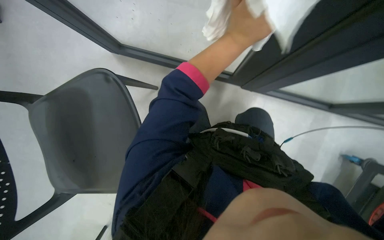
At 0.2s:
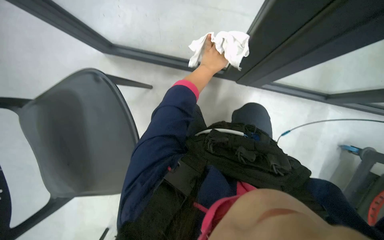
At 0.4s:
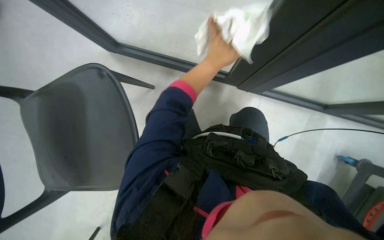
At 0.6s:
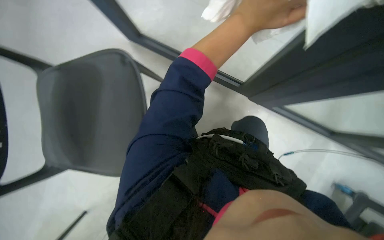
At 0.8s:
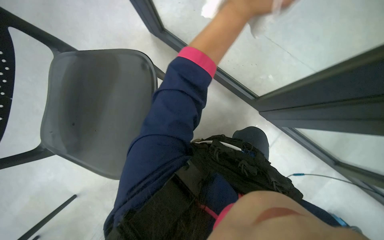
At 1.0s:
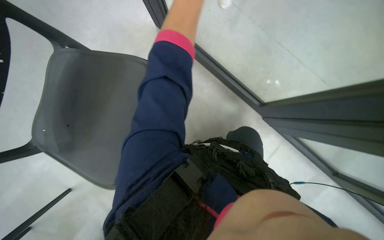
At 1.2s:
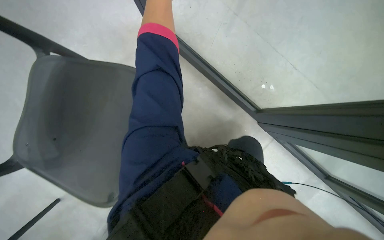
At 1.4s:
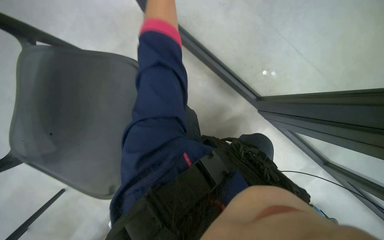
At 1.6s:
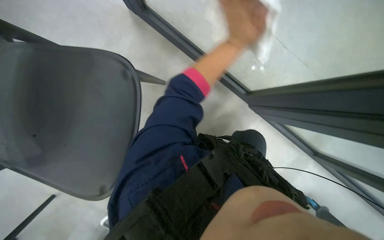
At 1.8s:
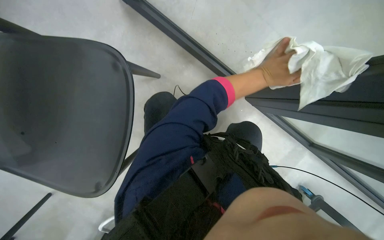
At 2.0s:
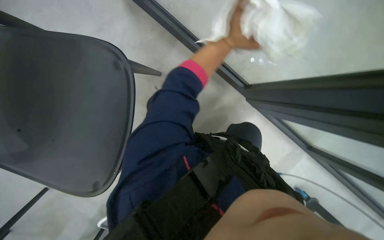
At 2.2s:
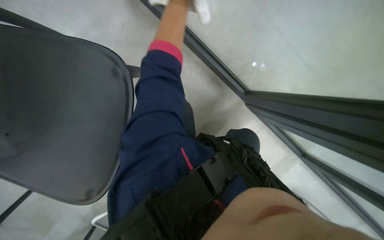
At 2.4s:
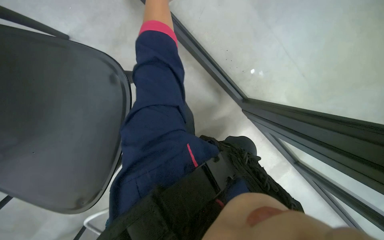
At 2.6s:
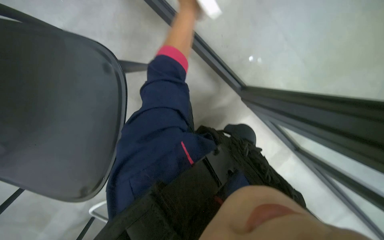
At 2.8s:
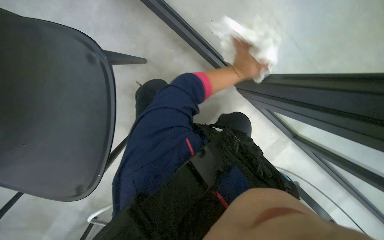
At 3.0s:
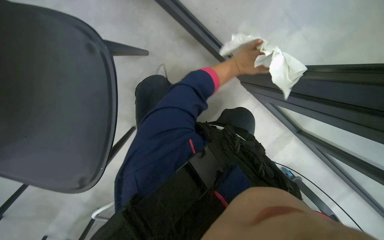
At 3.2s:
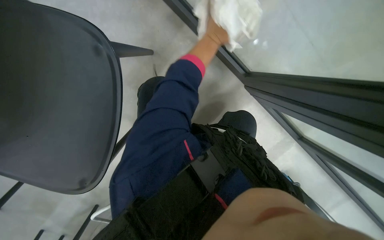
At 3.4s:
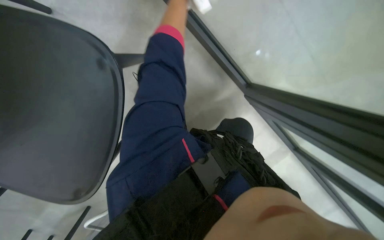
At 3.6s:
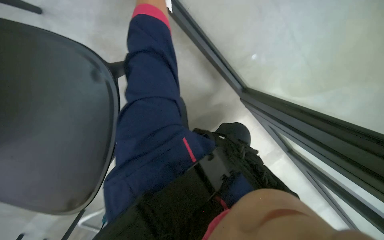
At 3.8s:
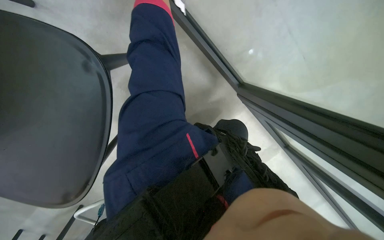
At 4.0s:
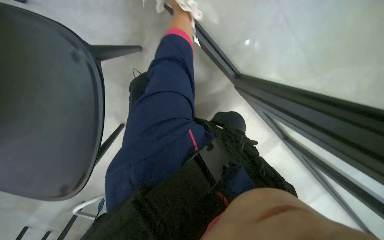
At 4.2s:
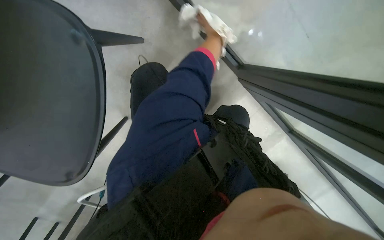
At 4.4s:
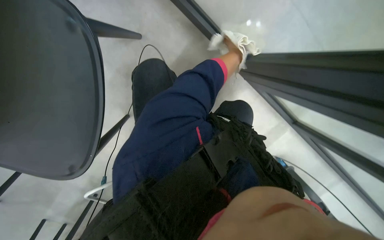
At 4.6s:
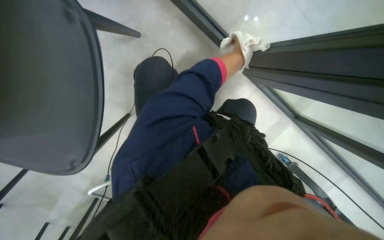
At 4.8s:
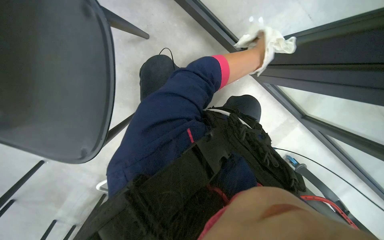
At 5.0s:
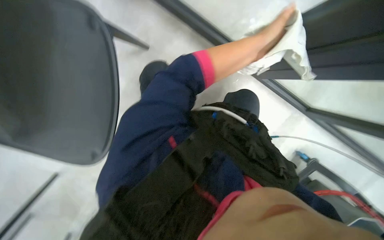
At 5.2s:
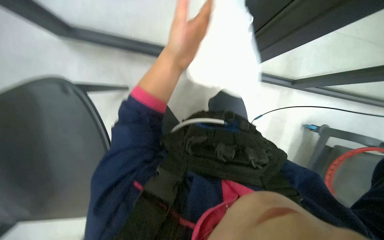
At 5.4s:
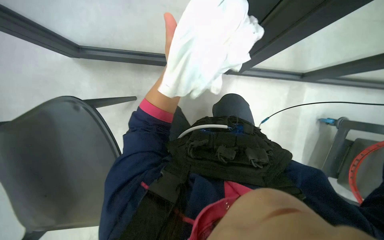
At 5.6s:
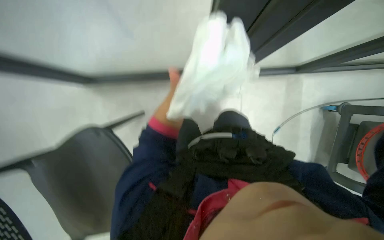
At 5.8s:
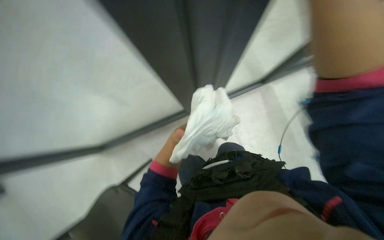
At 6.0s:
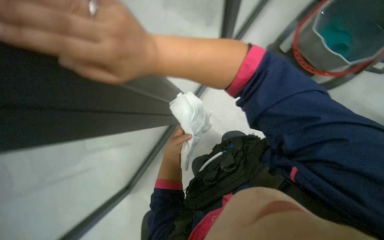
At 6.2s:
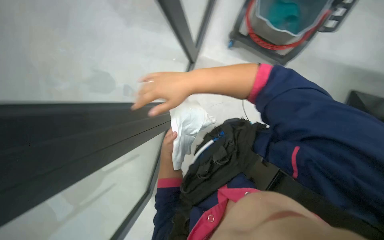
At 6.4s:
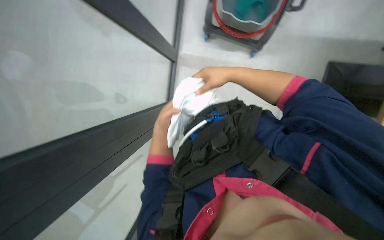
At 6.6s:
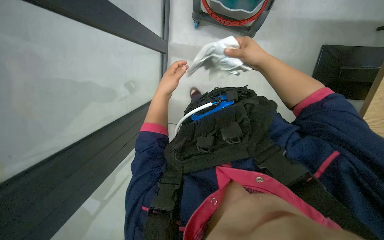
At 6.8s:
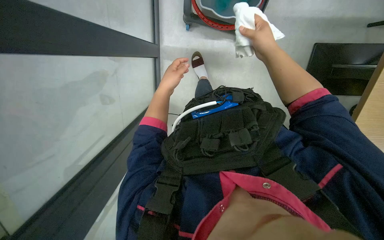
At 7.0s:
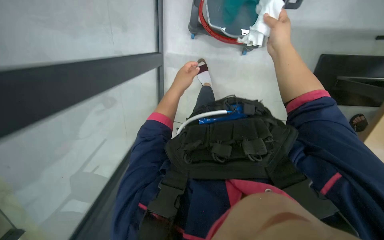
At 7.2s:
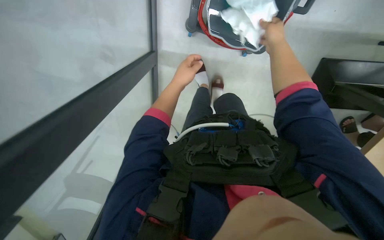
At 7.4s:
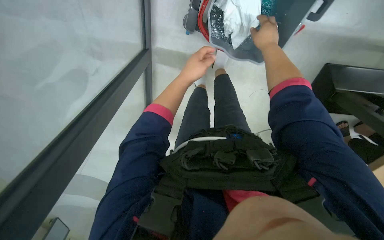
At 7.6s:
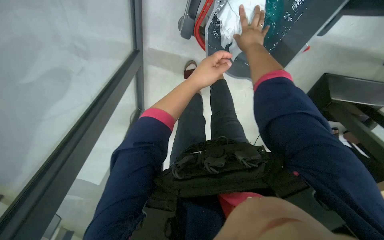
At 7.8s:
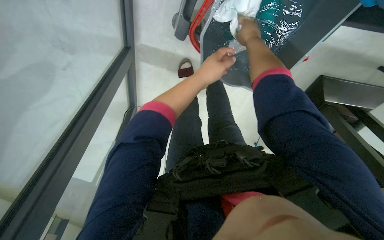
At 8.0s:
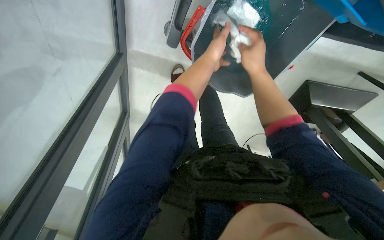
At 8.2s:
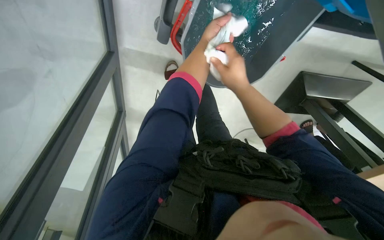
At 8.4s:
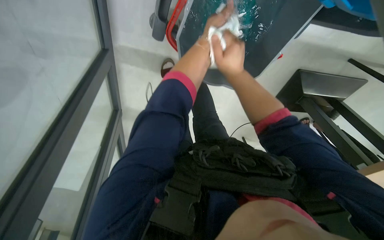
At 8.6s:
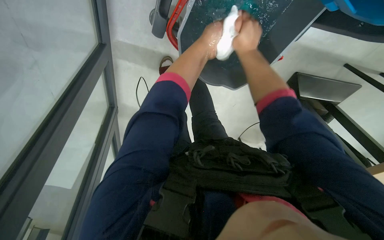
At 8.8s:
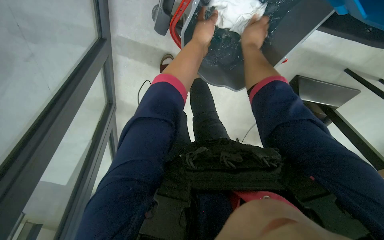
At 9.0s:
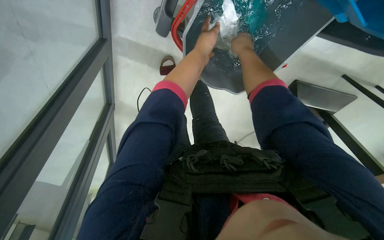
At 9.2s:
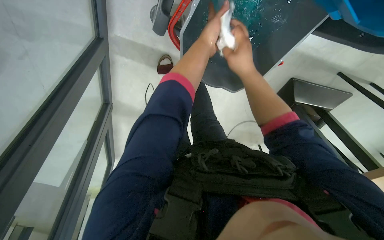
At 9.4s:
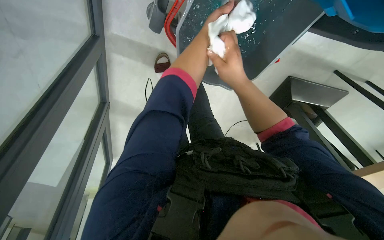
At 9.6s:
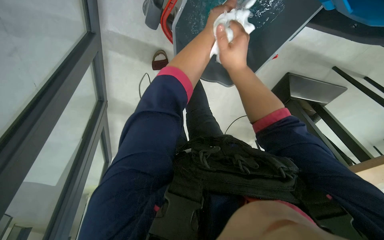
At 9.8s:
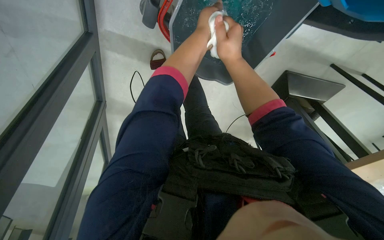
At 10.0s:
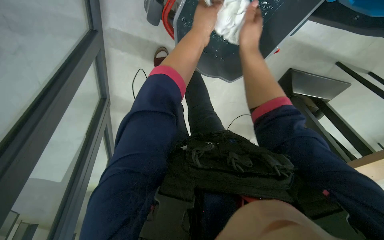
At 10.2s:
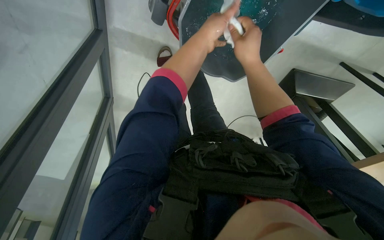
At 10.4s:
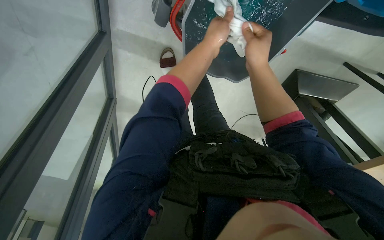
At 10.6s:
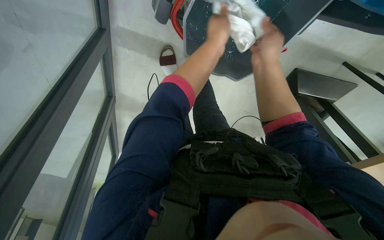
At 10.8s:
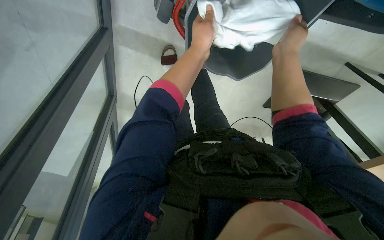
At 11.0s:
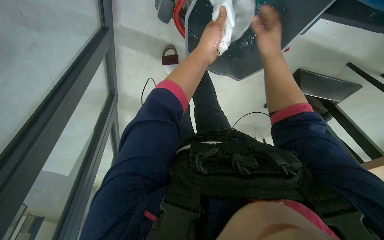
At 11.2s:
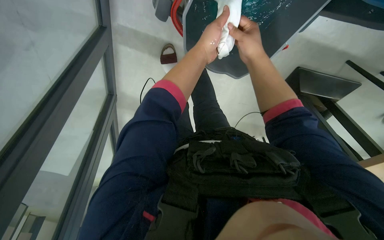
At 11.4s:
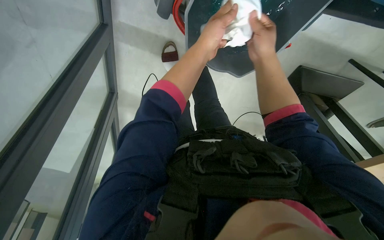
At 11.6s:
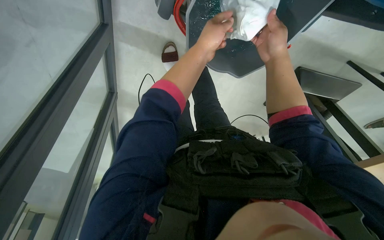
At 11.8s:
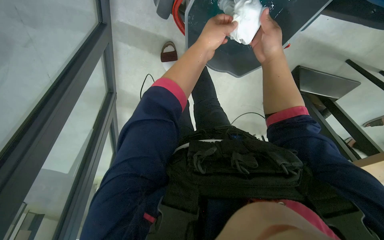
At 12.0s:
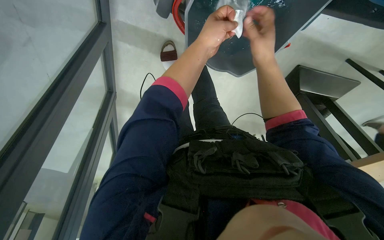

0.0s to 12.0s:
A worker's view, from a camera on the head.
Job: cleaning windows.
The whole recording: Cleaning glass partition. The worker wrings a cloth, then uses it and a spray bottle to clean the glass partition and nearby chairs.
4.4s to 6.0s: The view tilts some 15 degrees upward. The scene rotates counterclockwise by some 50 degrees.
6.0s to 7.6s: The right hand moves to the right, up the picture and farther from the camera, approximately 40 cm.
7.6s to 9.0s: The right hand goes down the picture and returns, about 15 cm each way.
9.0s to 10.4s: The right hand travels down the picture and nearer to the camera by some 15 cm.

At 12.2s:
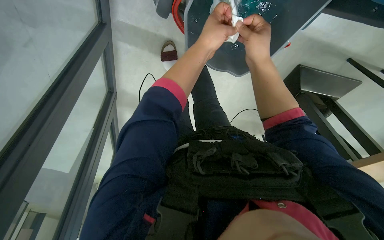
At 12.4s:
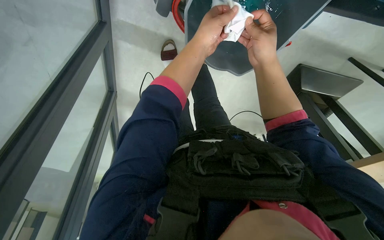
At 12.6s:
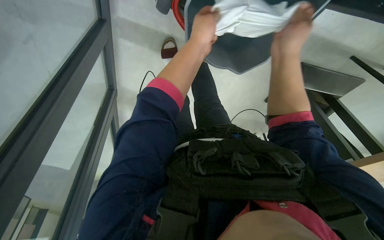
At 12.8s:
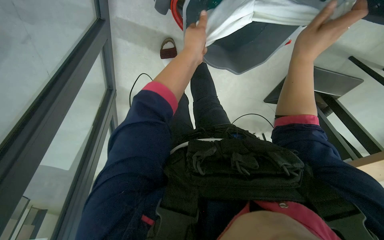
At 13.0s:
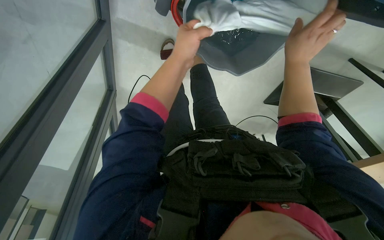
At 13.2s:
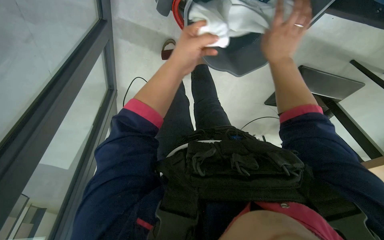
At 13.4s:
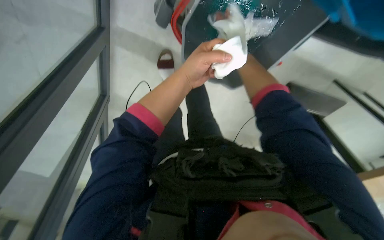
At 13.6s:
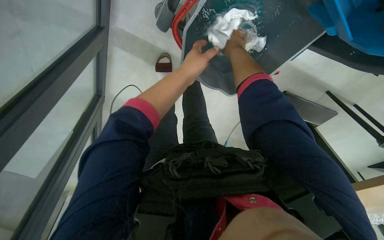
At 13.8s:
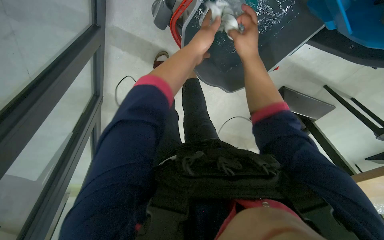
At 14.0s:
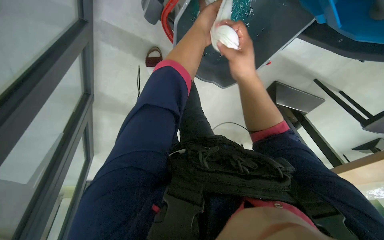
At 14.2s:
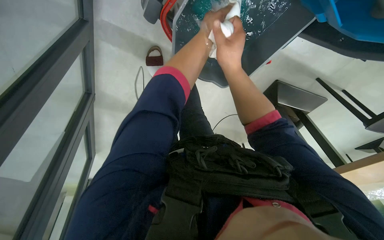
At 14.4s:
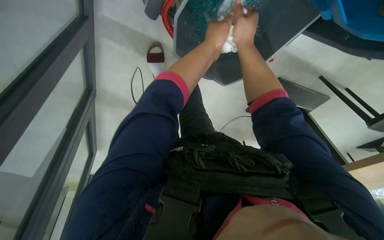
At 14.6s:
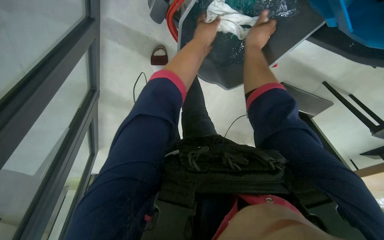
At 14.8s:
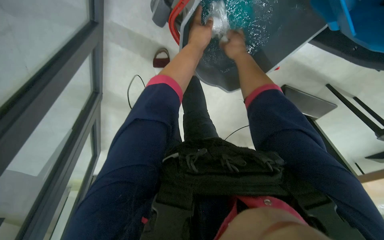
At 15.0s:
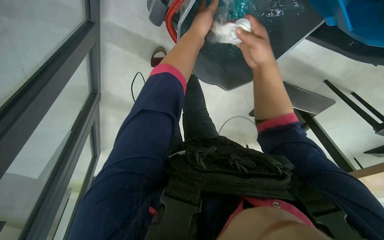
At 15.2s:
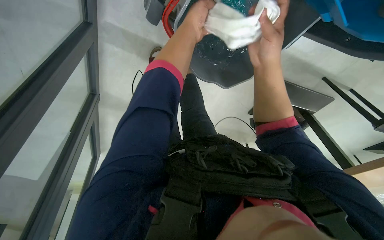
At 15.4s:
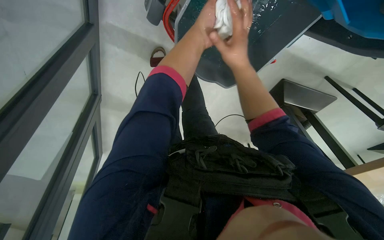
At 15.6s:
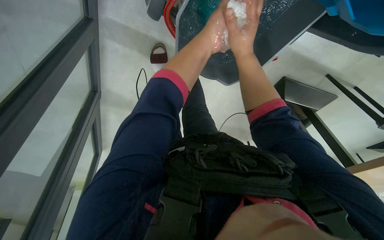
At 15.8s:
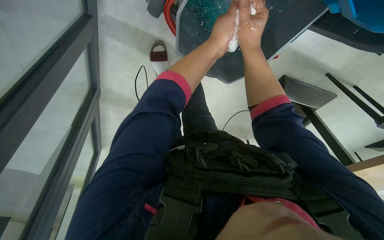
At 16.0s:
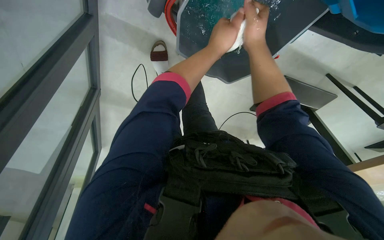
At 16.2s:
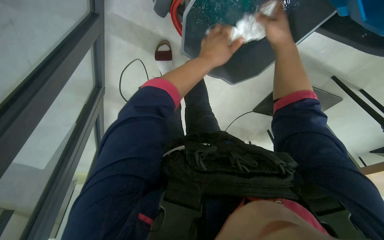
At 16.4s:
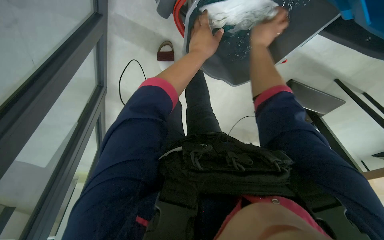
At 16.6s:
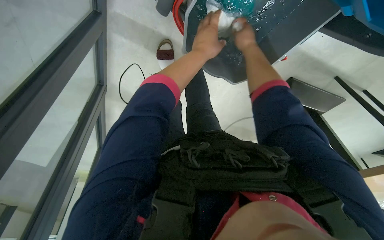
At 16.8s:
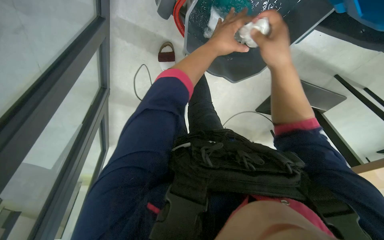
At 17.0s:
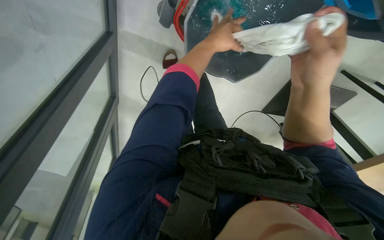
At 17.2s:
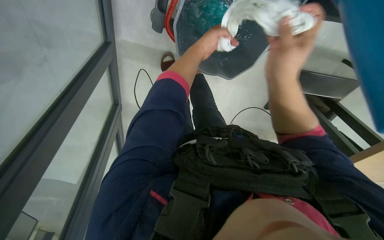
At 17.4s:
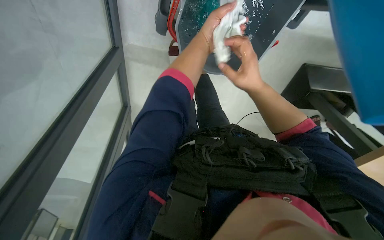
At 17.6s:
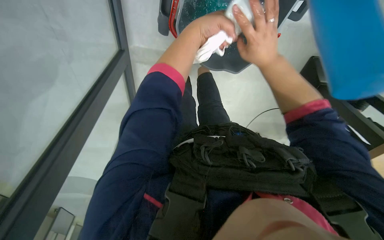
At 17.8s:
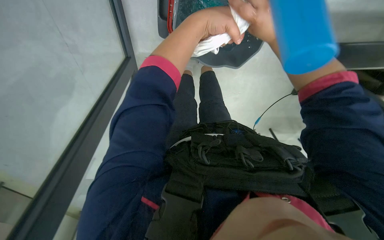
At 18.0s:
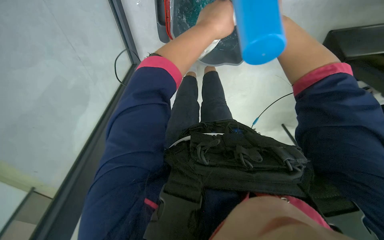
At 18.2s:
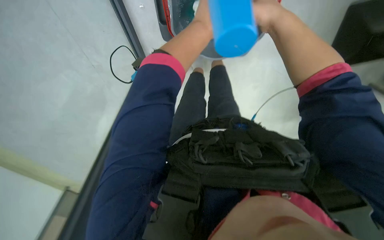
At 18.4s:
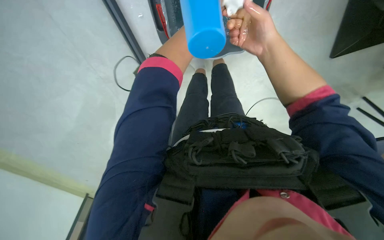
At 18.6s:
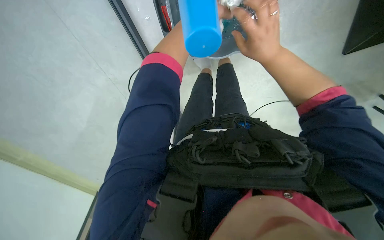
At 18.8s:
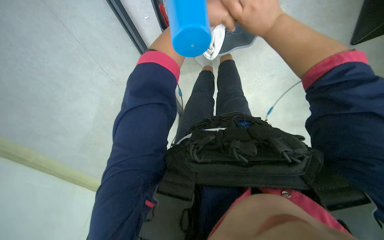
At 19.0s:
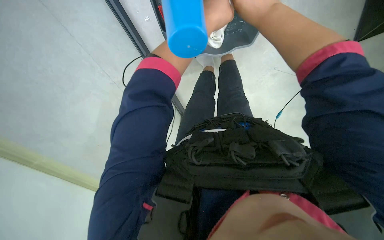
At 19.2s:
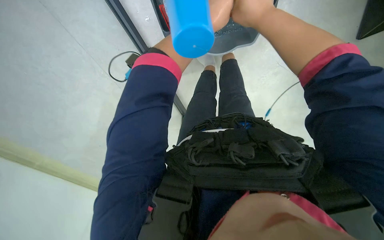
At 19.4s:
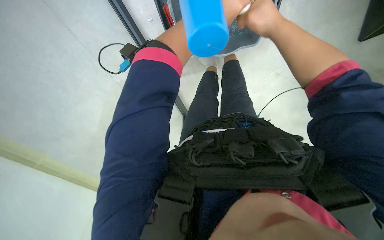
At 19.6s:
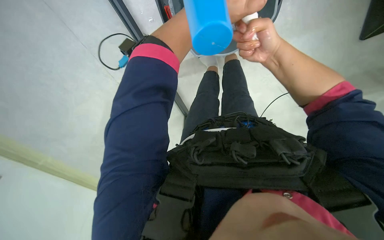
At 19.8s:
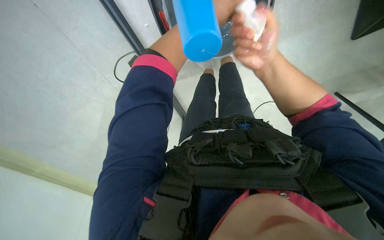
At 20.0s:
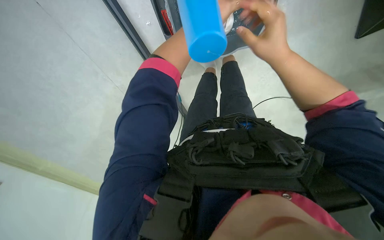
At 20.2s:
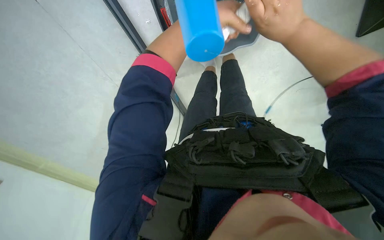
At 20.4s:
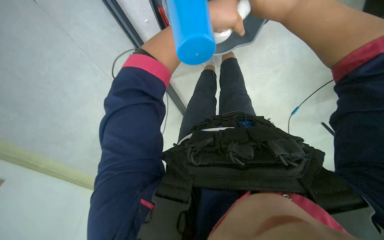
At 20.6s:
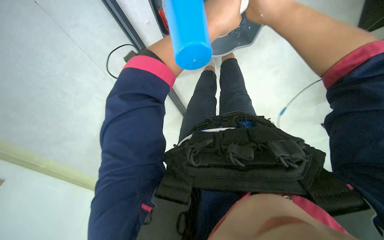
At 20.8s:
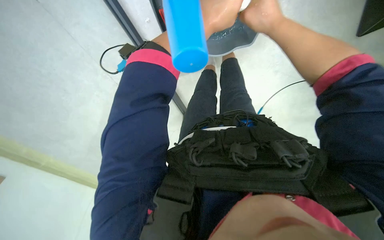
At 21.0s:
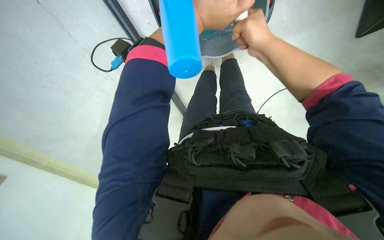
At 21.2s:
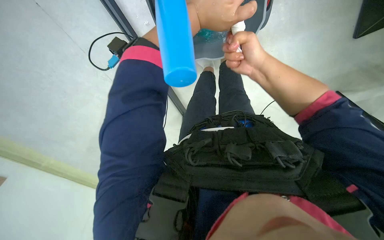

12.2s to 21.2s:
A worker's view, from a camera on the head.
Job: cleaning windows.
The whole recording: Cleaning glass partition. The worker wrings a cloth, then uses it and a spray bottle to clean the glass partition and nearby chairs.
12.2s to 13.8s: The right hand moves approximately 10 cm to the right and comes back.
15.2s to 16.6s: The right hand shifts about 15 cm farther from the camera and up the picture.
16.6s to 18.2s: The right hand reaches roughly 15 cm down the picture, then returns.
18.2s to 19.8s: The right hand travels down the picture by about 15 cm.
19.8s to 21.2s: The right hand goes nearer to the camera and returns, about 10 cm each way.
